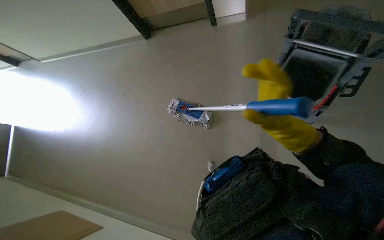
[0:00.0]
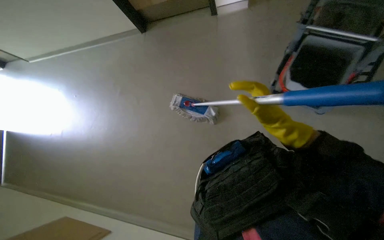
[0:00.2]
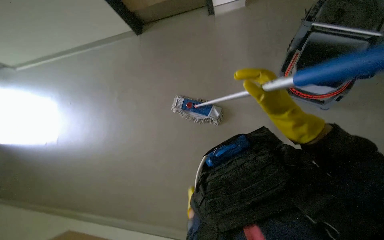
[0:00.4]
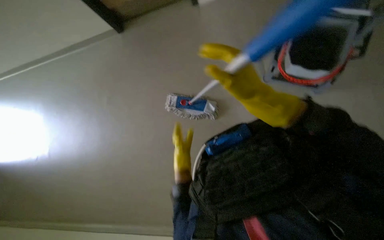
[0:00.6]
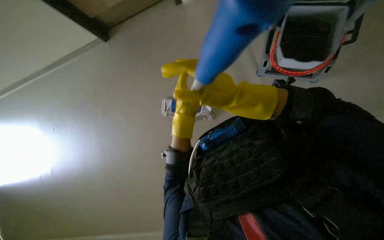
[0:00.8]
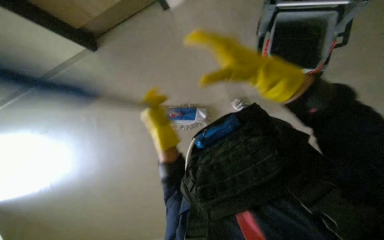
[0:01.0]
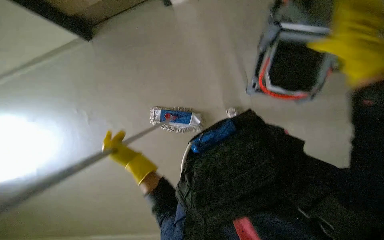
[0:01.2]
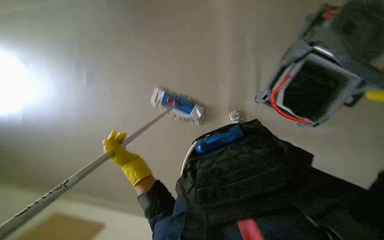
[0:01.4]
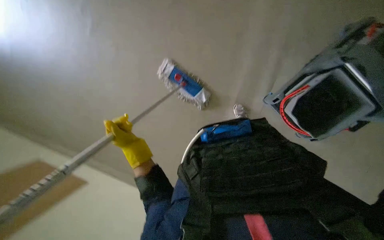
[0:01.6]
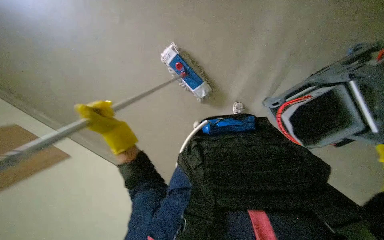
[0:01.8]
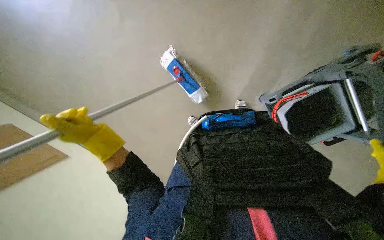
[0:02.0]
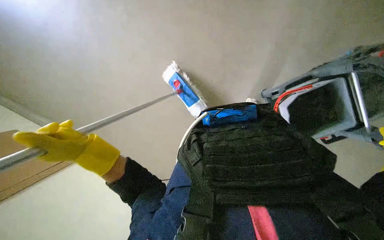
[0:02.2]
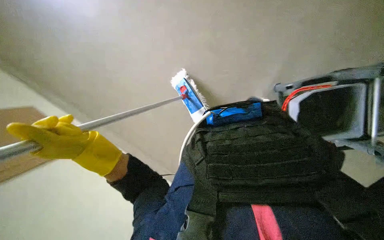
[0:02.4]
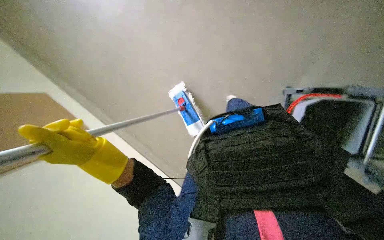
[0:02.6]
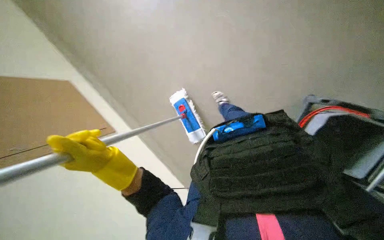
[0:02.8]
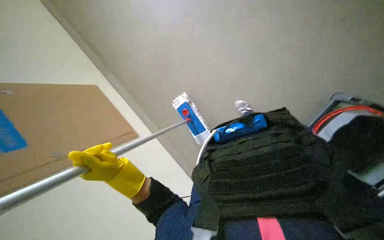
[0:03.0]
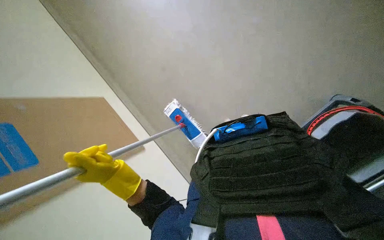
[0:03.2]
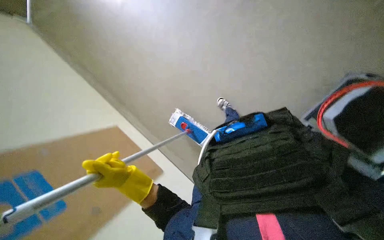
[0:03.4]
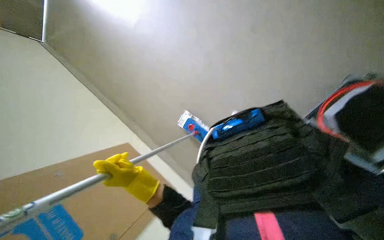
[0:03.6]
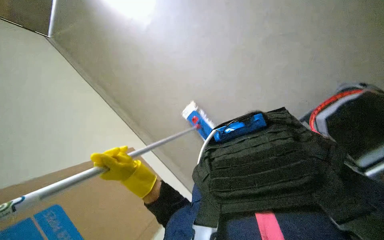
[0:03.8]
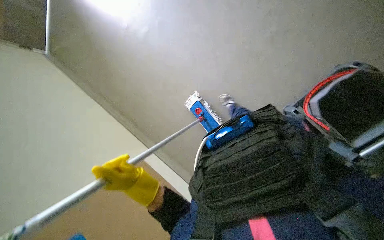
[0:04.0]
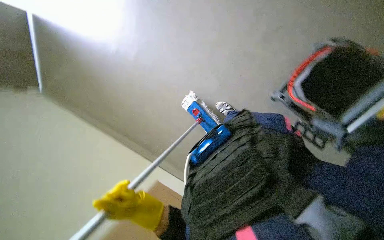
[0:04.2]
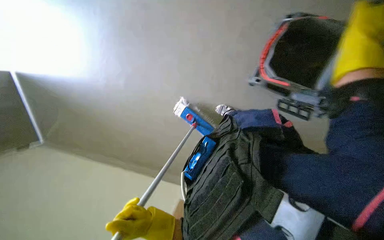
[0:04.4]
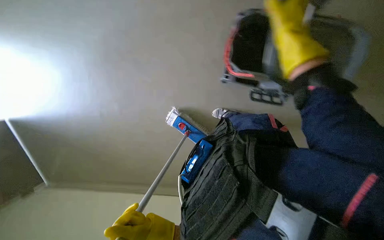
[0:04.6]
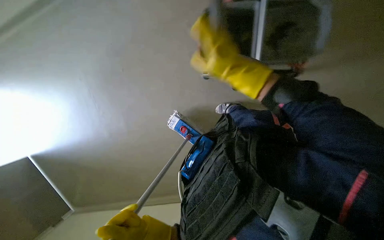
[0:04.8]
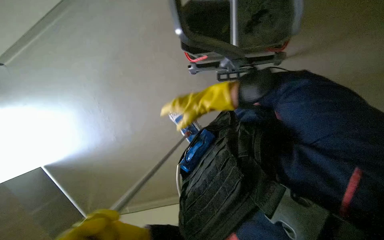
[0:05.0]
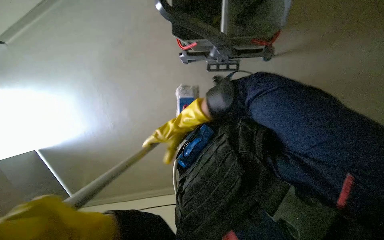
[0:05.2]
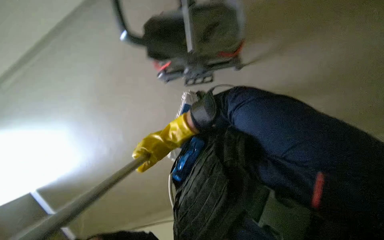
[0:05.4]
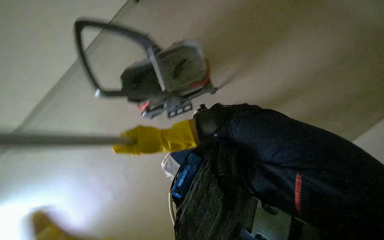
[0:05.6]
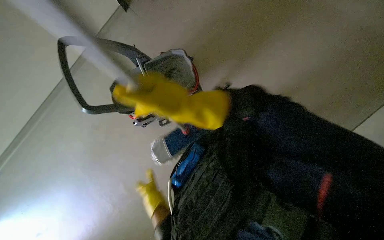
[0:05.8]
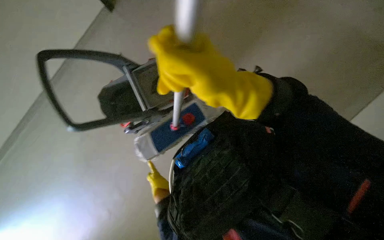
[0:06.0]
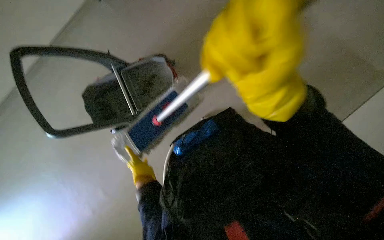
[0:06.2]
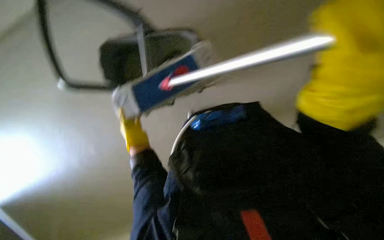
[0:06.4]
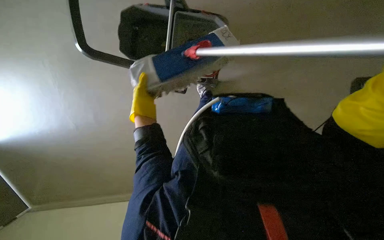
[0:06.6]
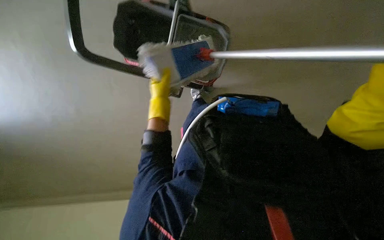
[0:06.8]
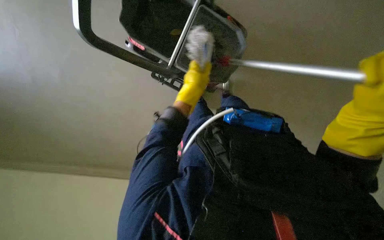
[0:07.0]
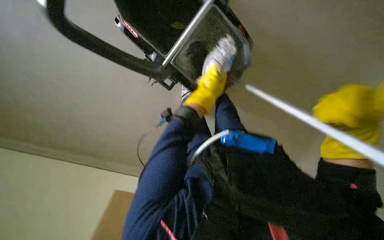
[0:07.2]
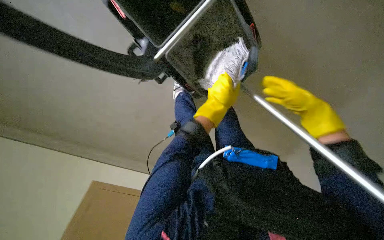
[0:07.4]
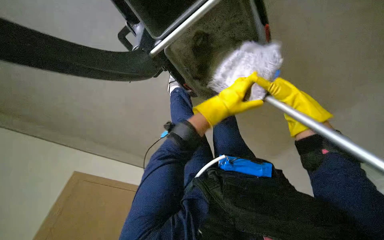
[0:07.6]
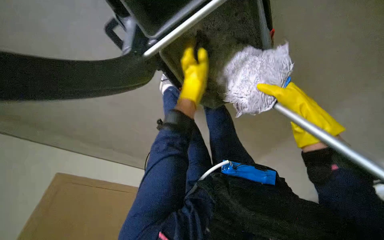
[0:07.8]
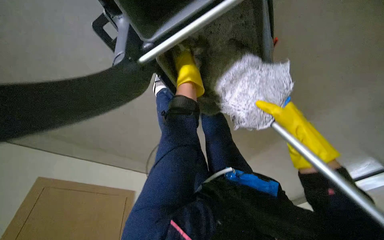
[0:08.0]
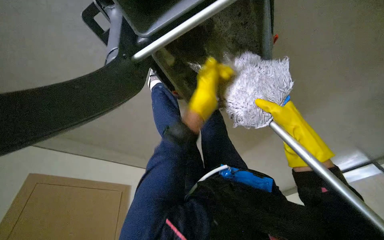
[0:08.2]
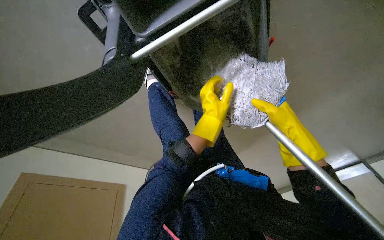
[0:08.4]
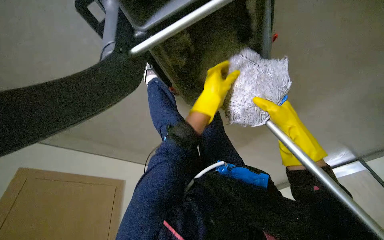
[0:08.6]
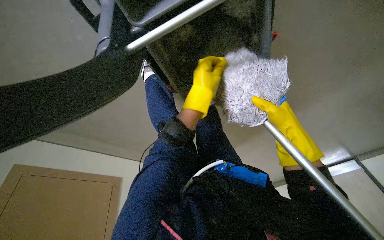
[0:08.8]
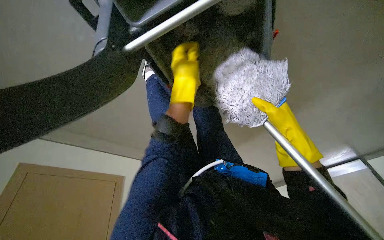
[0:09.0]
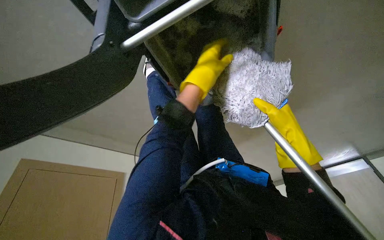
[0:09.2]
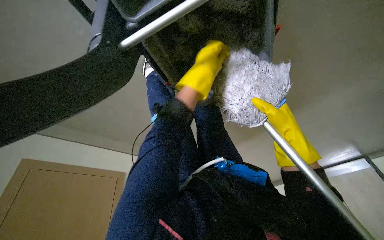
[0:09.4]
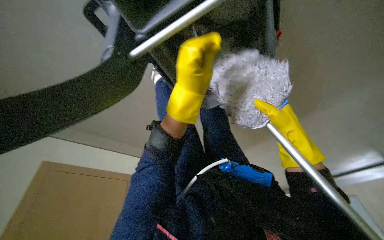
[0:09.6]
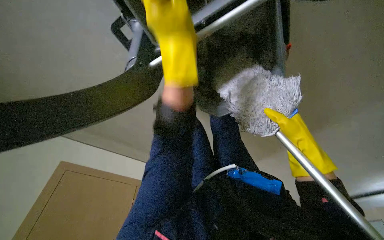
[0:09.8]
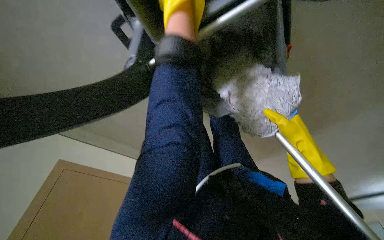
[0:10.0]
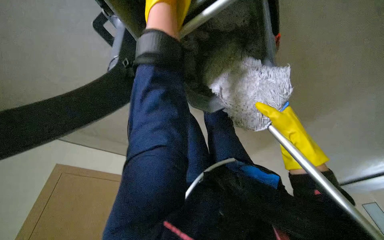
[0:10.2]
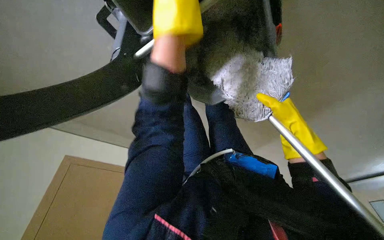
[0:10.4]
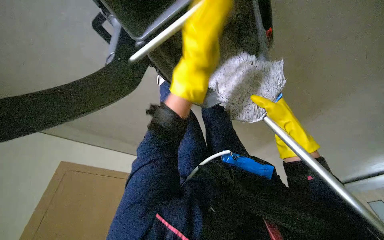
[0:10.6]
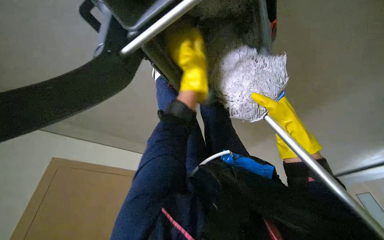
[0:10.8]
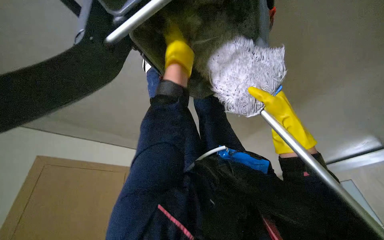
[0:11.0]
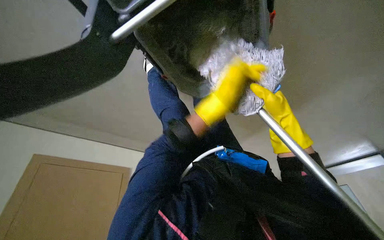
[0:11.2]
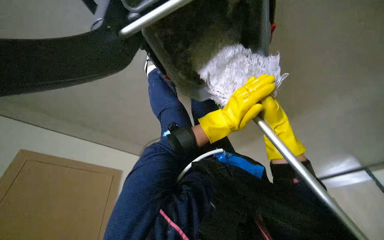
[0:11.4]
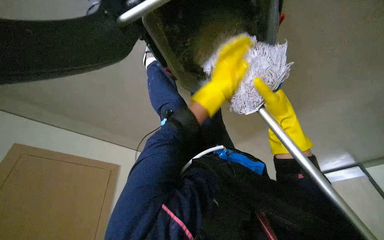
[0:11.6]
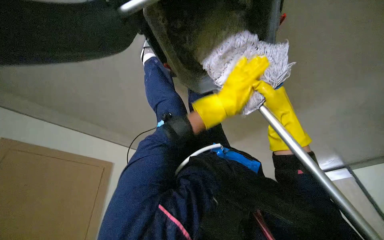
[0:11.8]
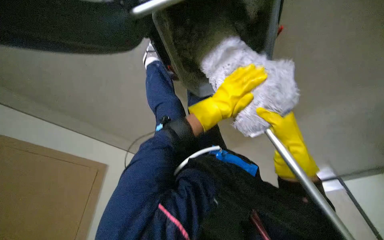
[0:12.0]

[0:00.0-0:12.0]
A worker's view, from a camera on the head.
Job: mopping floor.
The whole recording: Wringing mop. The worker wrings a mop in a bucket.
0:00.0 to 0:01.6: The camera is carried some 40 cm. The wearer looks some 15 degrees further downward.
0:01.6 to 0:03.0: The view tilts roughly 15 degrees upward.
0:03.0 to 0:04.4: Everything in view rotates roughly 45 degrees counterclockwise.
0:06.0 to 0:07.6: The head travels roughly 40 cm. The wearer looks about 25 degrees further downward. Everything in view rotates roughly 35 degrees clockwise.
0:07.6 to 0:09.0: The view tilts approximately 15 degrees downward. The left hand goes up and down the picture, about 15 cm each way, reversing 2 times.
0:09.0 to 0:10.4: The left hand travels nearer to the camera and up the picture by about 20 cm.
0:10.4 to 0:12.0: The left hand moves farther from the camera, down the picture and to the right, about 35 cm.

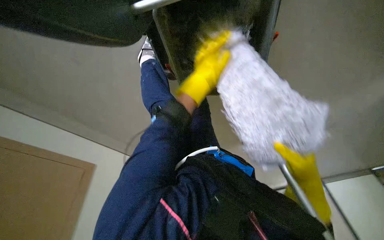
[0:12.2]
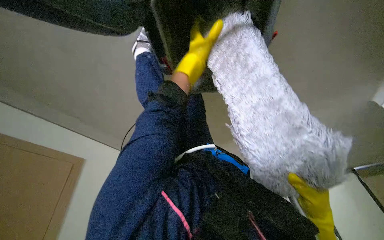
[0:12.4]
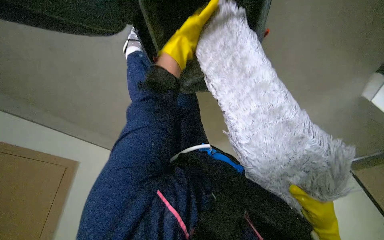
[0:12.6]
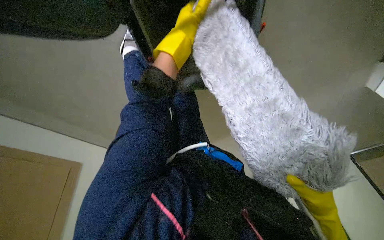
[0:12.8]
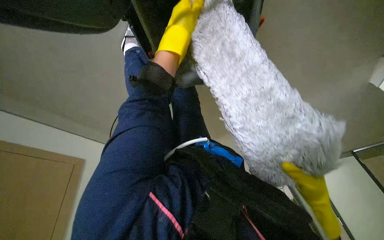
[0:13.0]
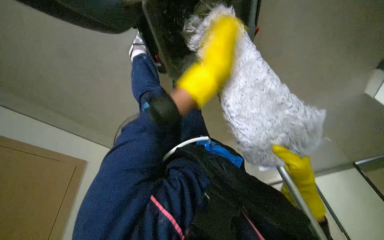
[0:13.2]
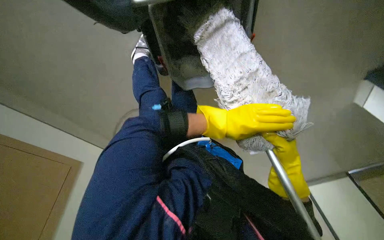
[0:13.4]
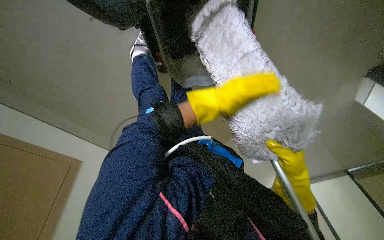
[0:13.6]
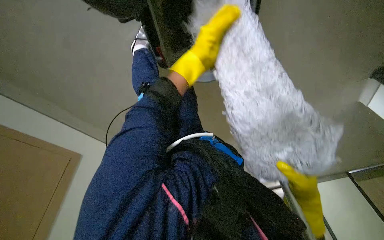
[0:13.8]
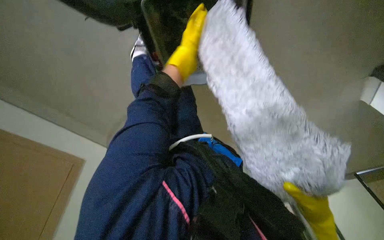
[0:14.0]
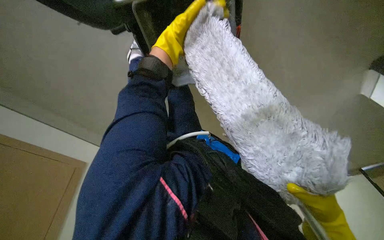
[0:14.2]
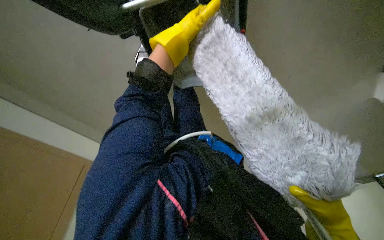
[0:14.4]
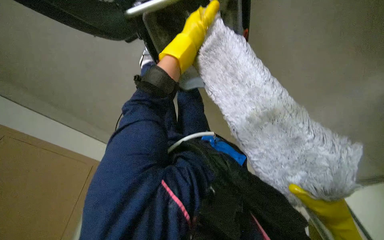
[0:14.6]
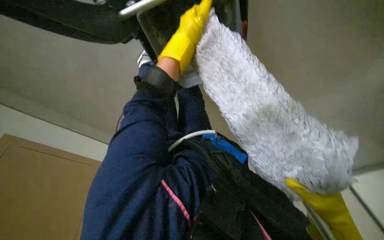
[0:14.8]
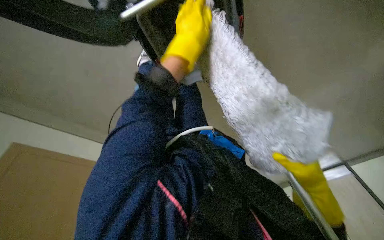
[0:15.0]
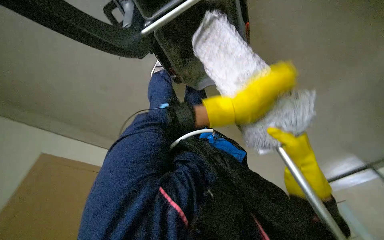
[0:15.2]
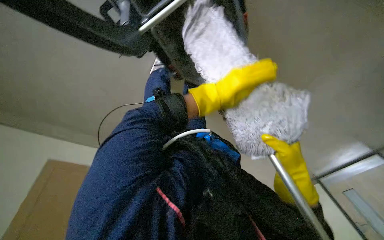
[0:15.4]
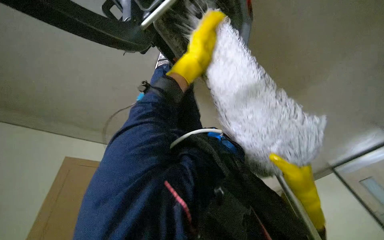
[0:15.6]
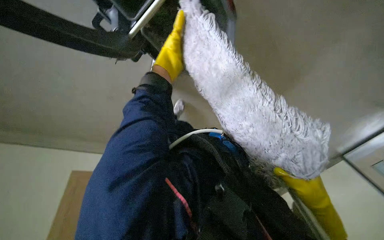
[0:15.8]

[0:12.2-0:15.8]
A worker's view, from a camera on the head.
Job: mopping floor.
The whole recording: Wringing mop. The worker wrings a mop in a bucket.
0:12.2 to 0:14.0: The view tips downward by about 15 degrees. The right hand goes approximately 10 cm down the picture.

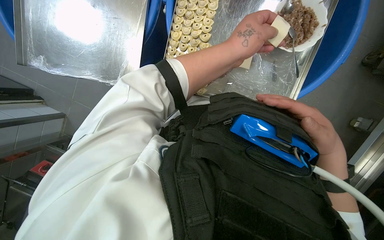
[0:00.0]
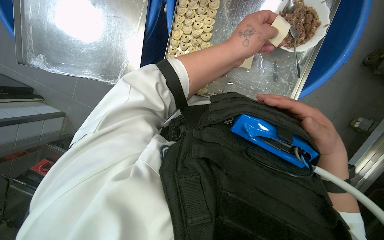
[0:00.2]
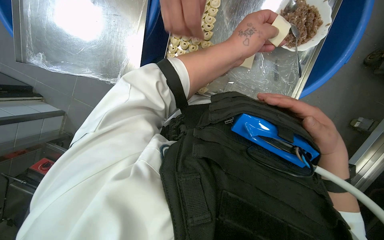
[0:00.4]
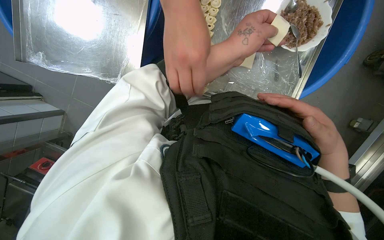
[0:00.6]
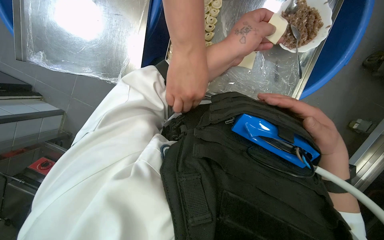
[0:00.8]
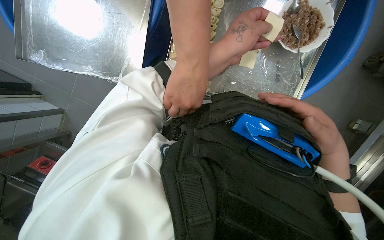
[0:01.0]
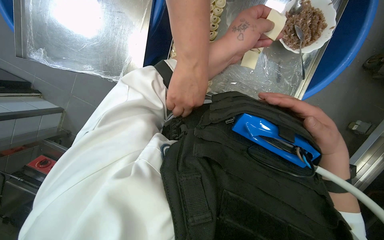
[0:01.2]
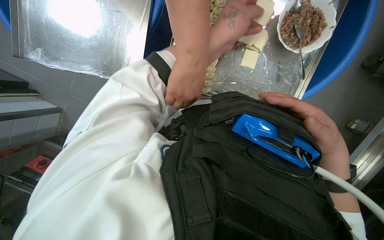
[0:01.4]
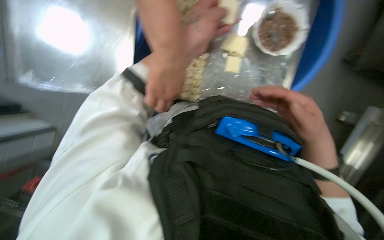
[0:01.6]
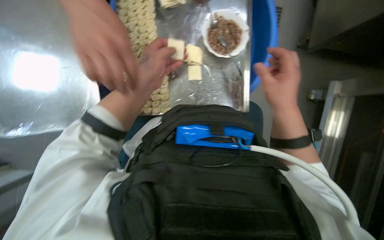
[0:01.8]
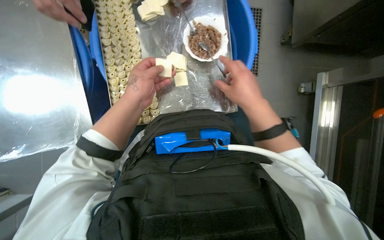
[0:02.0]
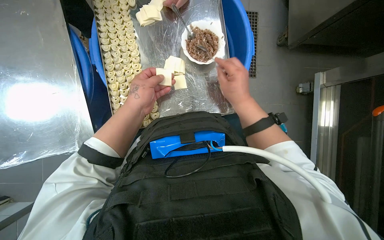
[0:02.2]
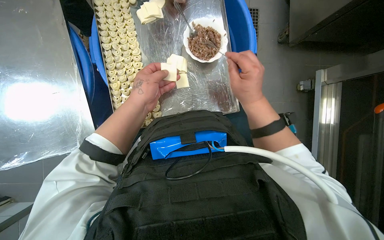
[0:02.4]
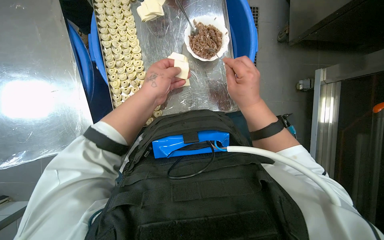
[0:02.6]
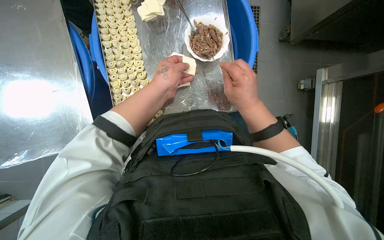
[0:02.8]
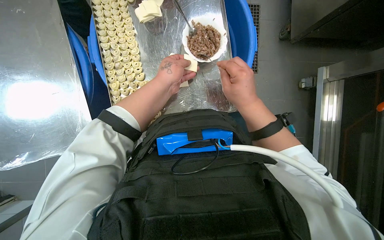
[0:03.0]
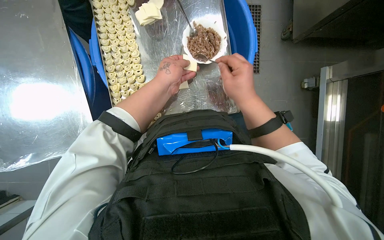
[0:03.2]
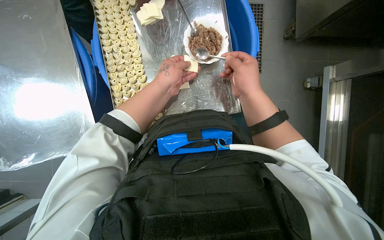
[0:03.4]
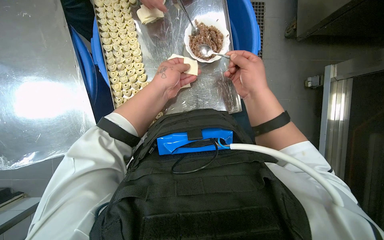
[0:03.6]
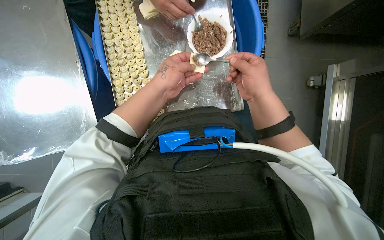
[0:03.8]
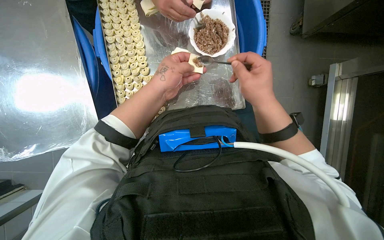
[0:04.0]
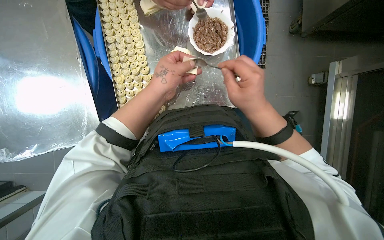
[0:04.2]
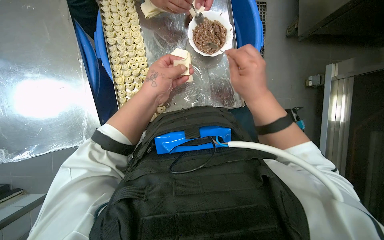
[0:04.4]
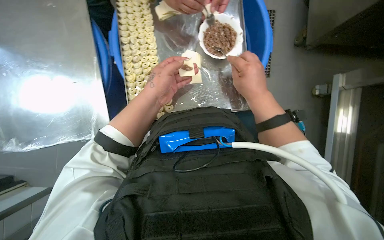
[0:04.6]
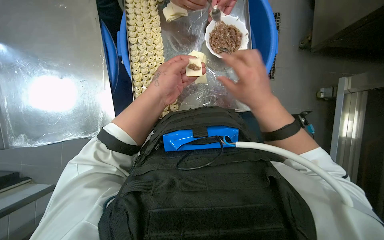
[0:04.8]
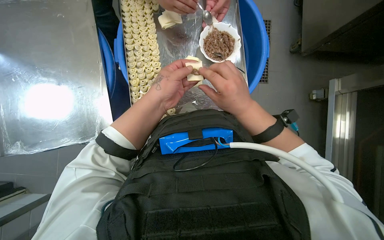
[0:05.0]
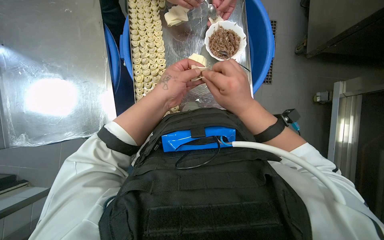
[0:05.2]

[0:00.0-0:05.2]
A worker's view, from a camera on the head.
Job: preparing food.
The whole recording: Filling dough pieces with meat. The worker continues to fill dough pieces with meat and shape them before placing them on a tray.
0:03.4 to 0:05.2: The left hand goes about 10 cm nearer to the camera.
